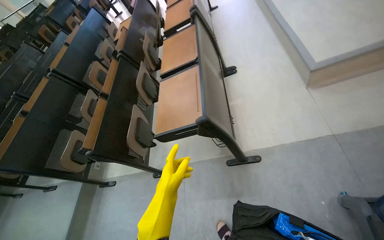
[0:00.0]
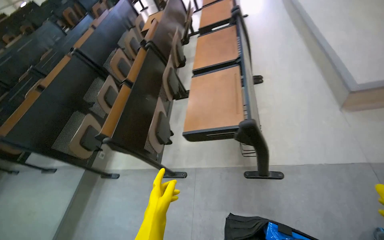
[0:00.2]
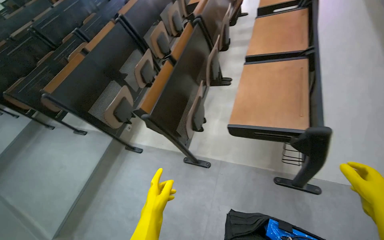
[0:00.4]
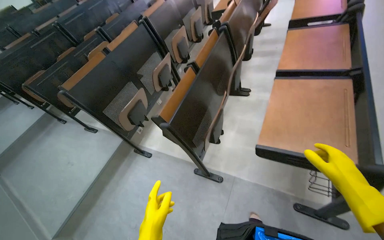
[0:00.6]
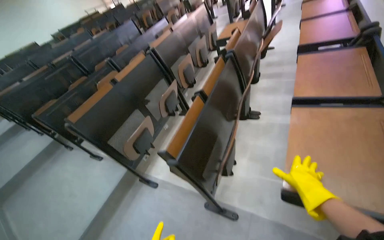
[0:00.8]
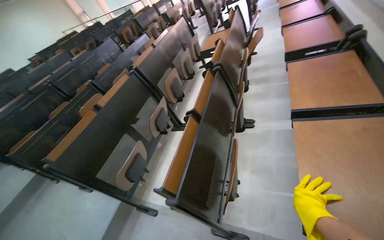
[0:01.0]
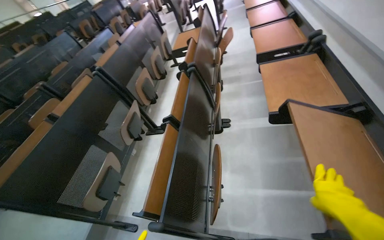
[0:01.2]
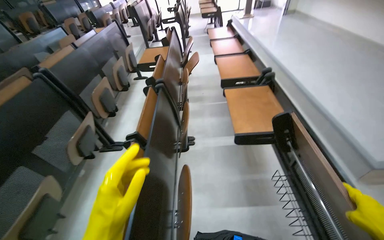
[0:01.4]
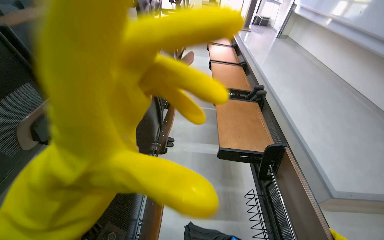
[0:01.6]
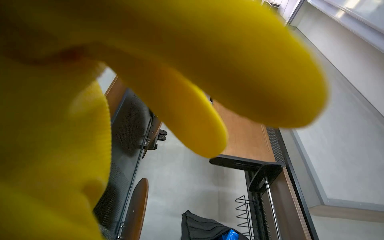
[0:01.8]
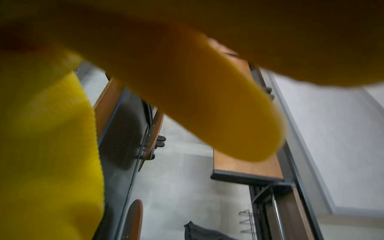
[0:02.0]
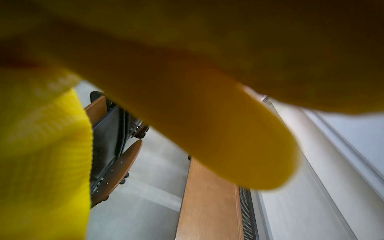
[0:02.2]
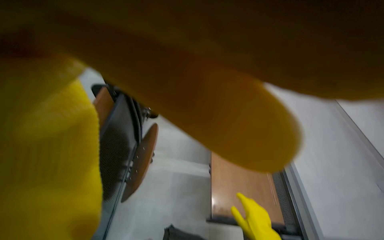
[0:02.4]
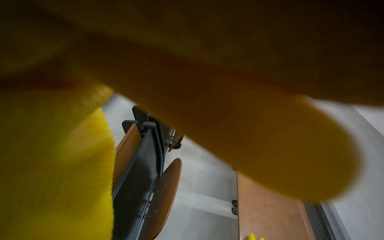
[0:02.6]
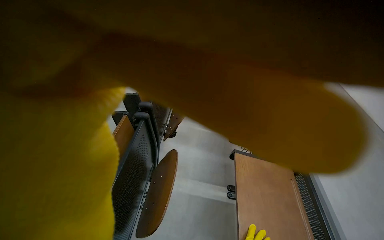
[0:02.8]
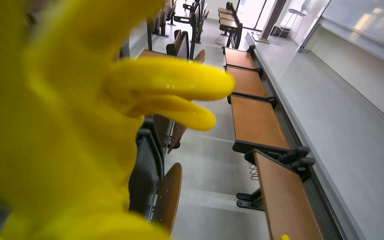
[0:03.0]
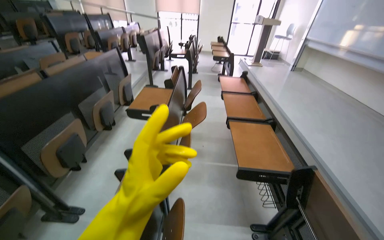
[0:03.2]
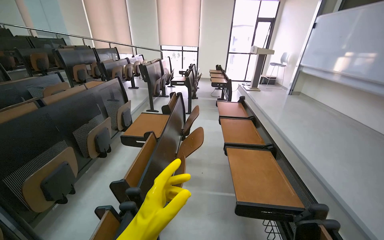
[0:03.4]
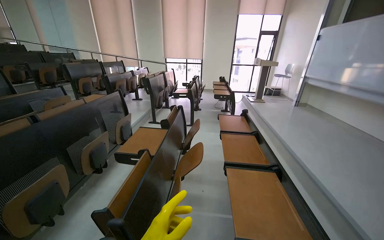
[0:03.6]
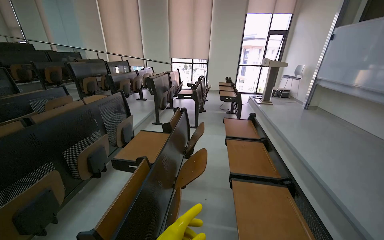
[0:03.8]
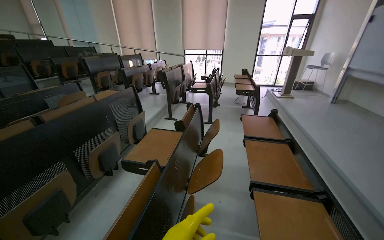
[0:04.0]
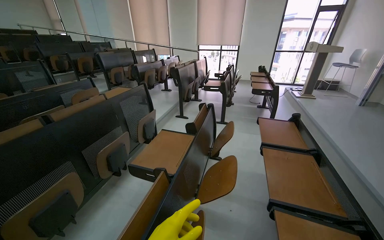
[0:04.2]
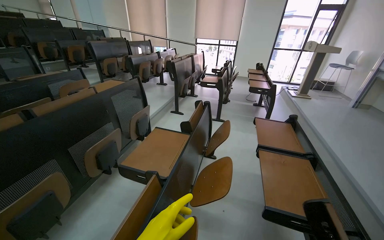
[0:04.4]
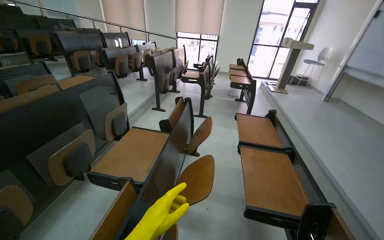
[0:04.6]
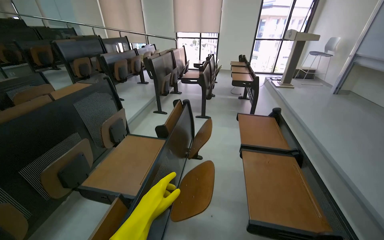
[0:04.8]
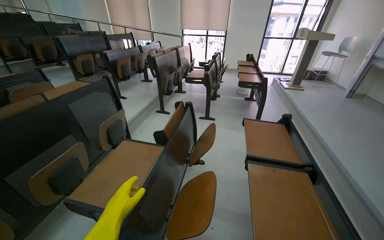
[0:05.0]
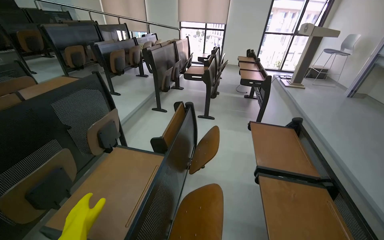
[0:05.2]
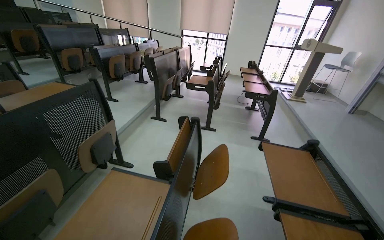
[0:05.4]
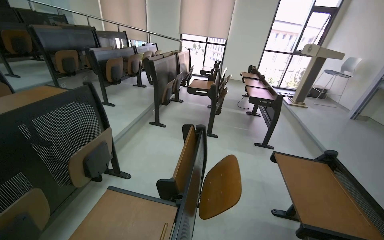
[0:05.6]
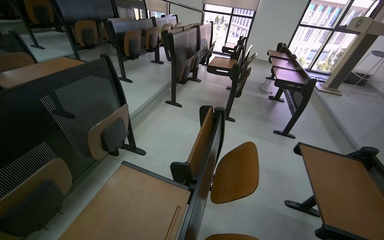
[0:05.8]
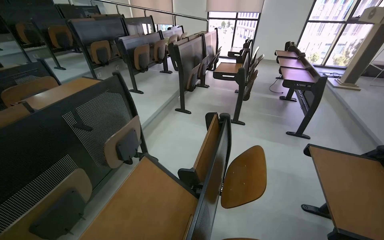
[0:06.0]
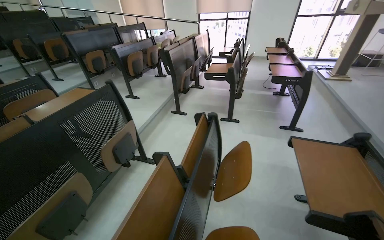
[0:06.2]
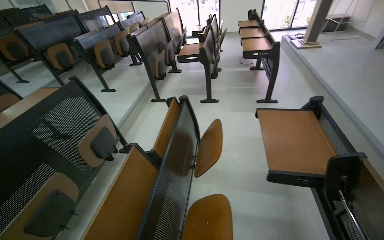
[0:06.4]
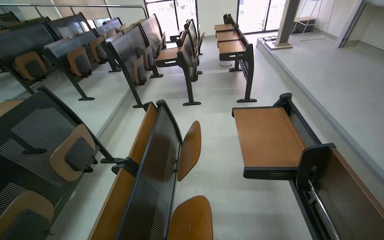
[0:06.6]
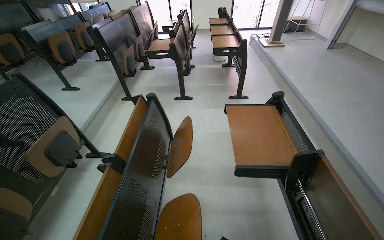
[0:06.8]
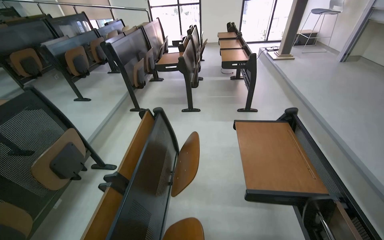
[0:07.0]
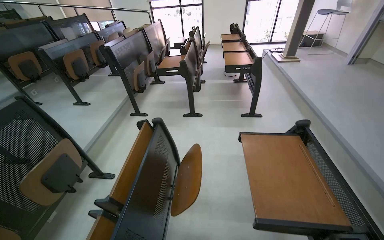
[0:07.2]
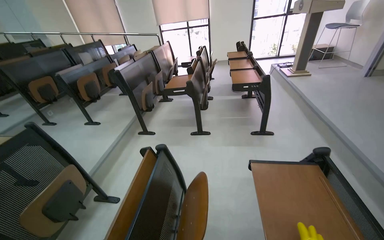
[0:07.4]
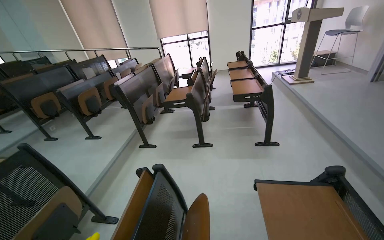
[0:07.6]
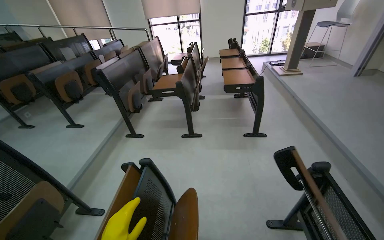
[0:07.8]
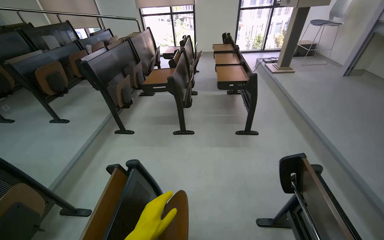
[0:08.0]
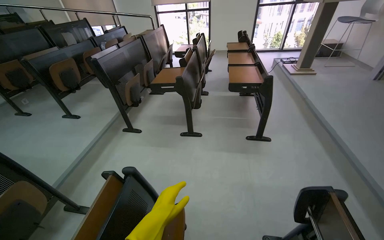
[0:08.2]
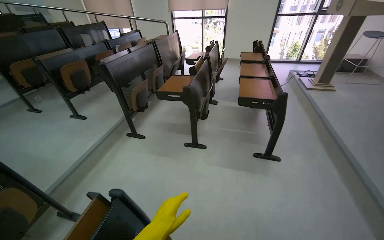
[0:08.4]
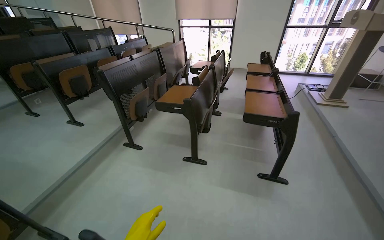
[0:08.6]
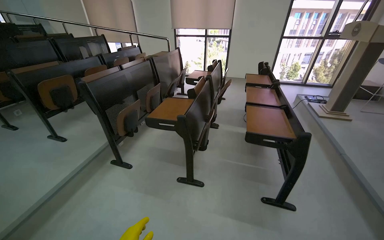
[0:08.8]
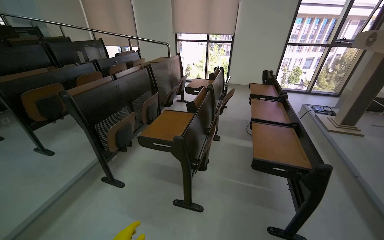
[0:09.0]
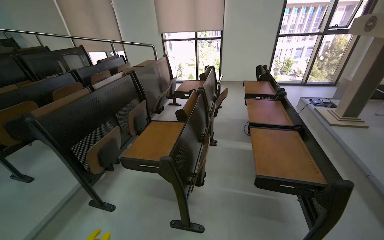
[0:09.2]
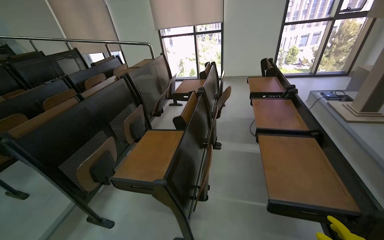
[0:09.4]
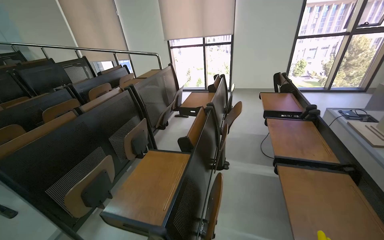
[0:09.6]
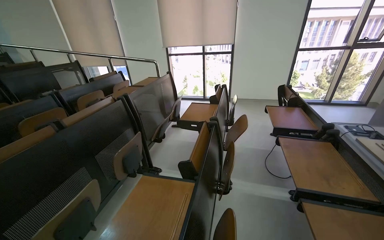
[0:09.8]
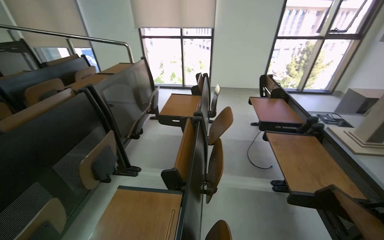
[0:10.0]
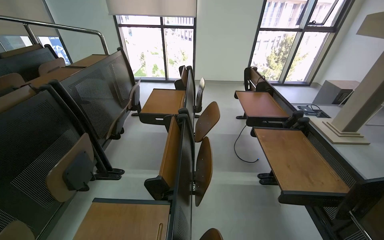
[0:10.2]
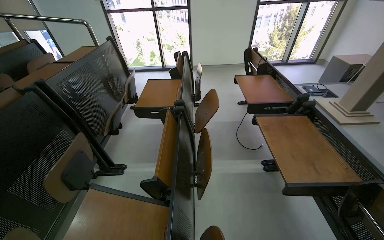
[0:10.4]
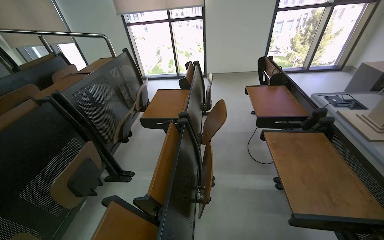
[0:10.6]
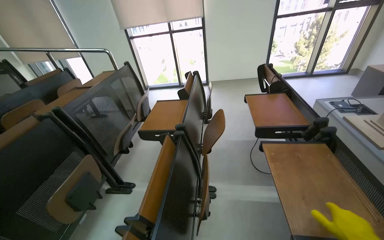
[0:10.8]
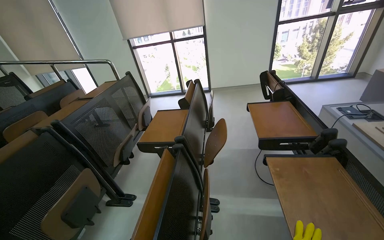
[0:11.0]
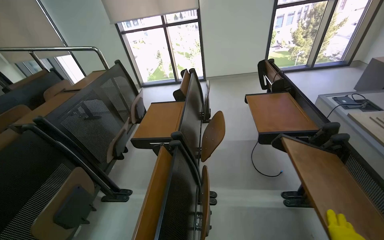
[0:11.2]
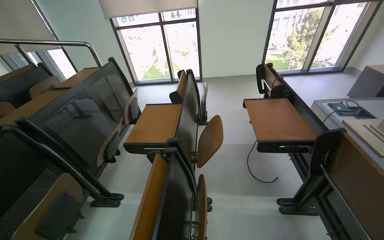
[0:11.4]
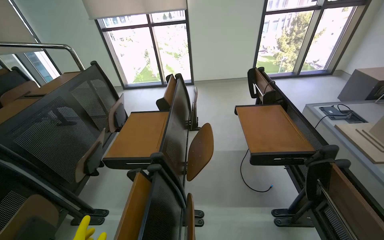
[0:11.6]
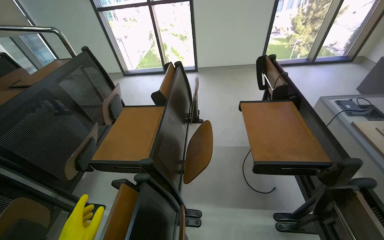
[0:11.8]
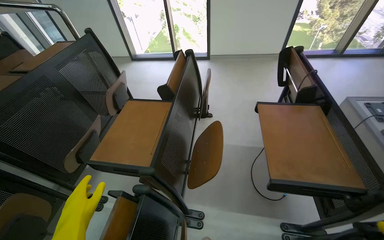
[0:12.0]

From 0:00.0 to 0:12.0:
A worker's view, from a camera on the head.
Job: preparing cleaning supplies.
The whole recording: Organizing and cleaning classroom desks. The worker adjusts and wipes down desks and chairs in the classroom.
From 0:00.0 to 0:01.6: The camera is carried about 1 m. The camera sweeps to the right, by about 25 degrees. The view tilts some 15 degrees upward. The scene rotates clockwise by roughly 25 degrees.
From 0:03.0 to 0:04.4: The head travels some 60 cm. The camera pitches upward, by some 20 degrees.
From 0:04.4 to 0:06.0: The camera travels about 70 cm.
From 0:06.0 to 0:07.6: The wearer moves approximately 50 cm.
From 0:07.6 to 0:09.0: The camera travels approximately 90 cm.
From 0:09.0 to 0:10.4: The head travels approximately 1 m. The head rotates about 15 degrees to the right.
From 0:10.4 to 0:12.0: The camera travels roughly 70 cm.

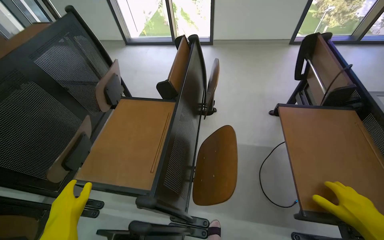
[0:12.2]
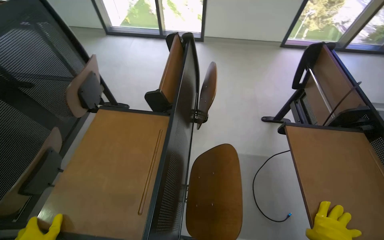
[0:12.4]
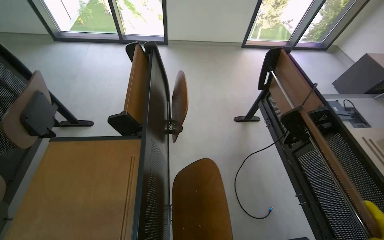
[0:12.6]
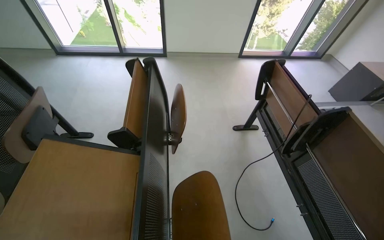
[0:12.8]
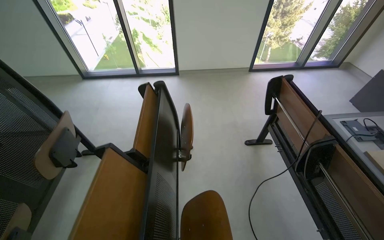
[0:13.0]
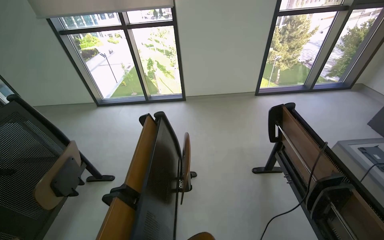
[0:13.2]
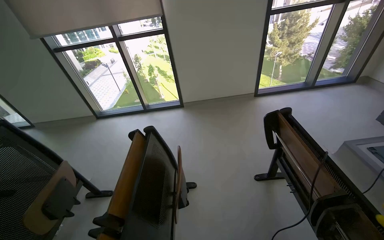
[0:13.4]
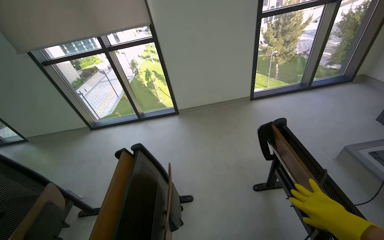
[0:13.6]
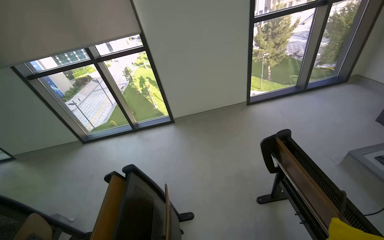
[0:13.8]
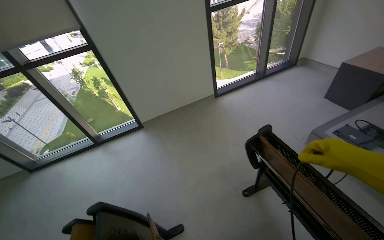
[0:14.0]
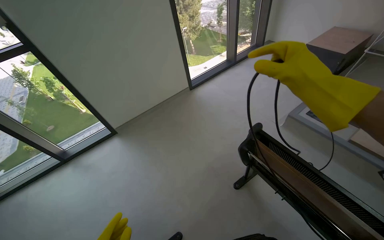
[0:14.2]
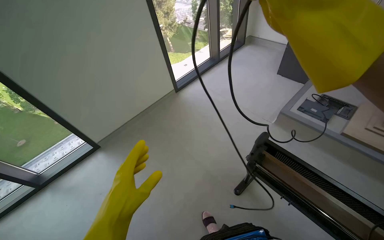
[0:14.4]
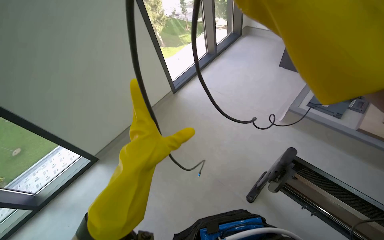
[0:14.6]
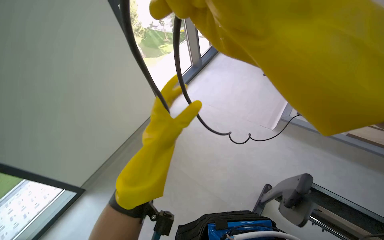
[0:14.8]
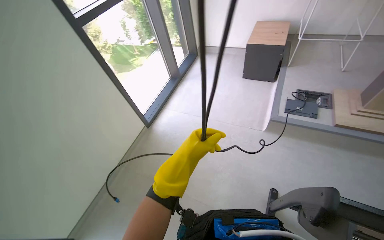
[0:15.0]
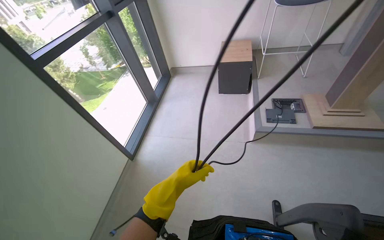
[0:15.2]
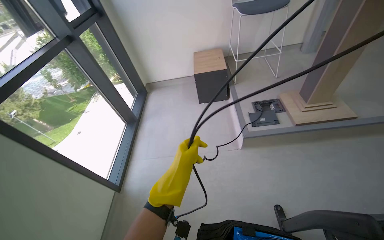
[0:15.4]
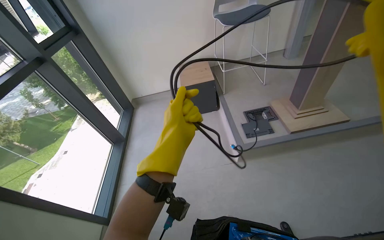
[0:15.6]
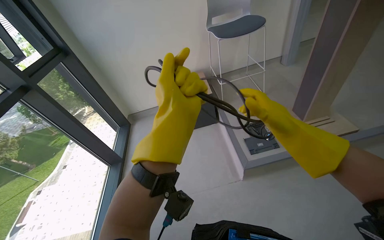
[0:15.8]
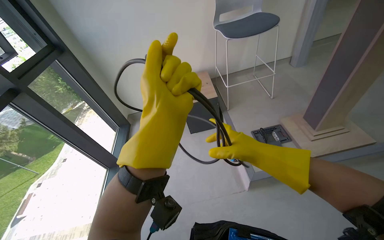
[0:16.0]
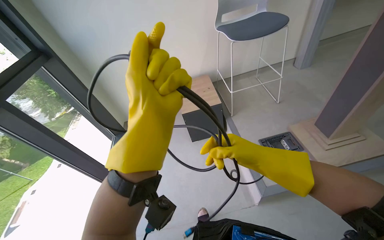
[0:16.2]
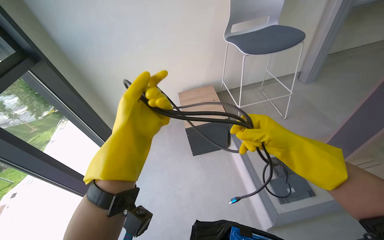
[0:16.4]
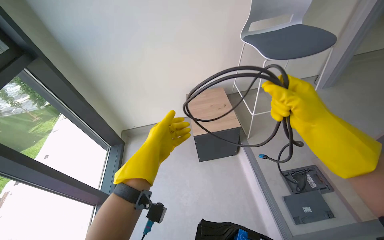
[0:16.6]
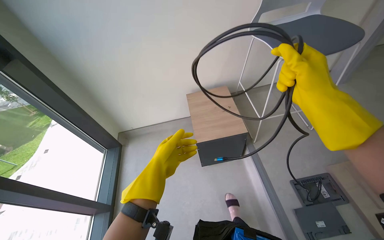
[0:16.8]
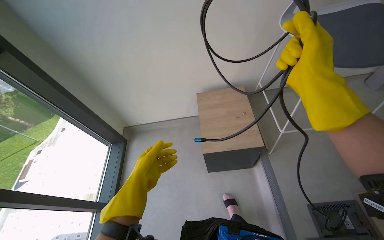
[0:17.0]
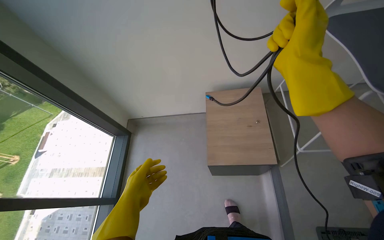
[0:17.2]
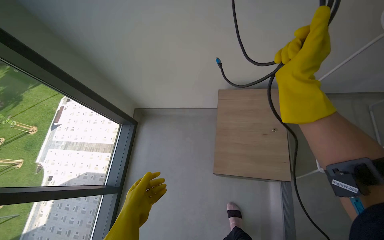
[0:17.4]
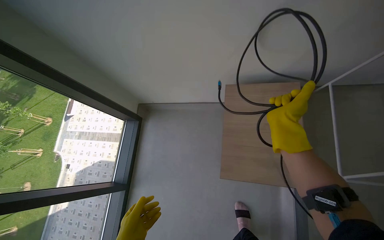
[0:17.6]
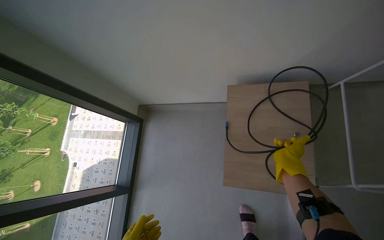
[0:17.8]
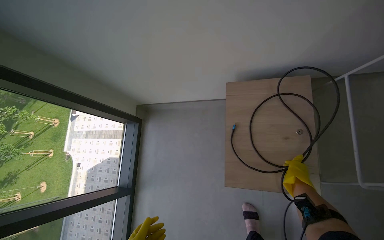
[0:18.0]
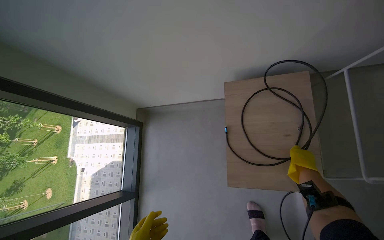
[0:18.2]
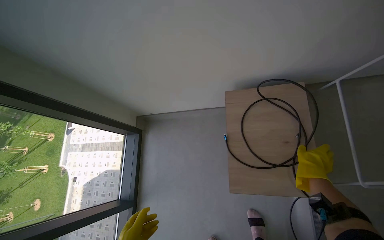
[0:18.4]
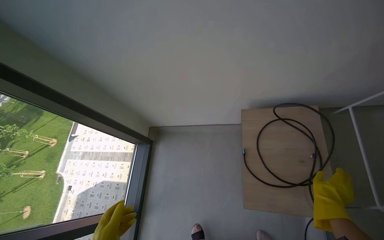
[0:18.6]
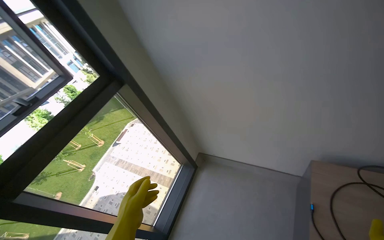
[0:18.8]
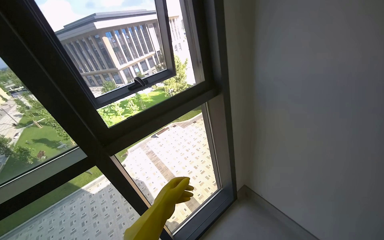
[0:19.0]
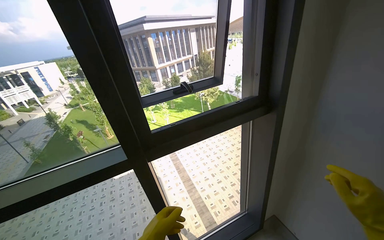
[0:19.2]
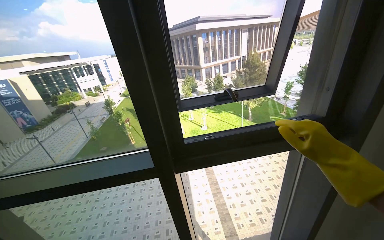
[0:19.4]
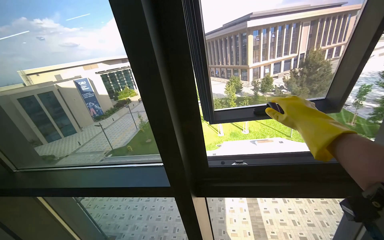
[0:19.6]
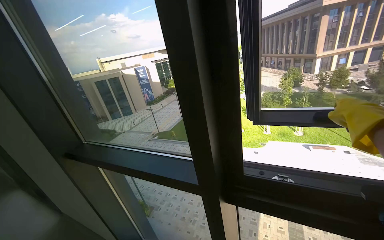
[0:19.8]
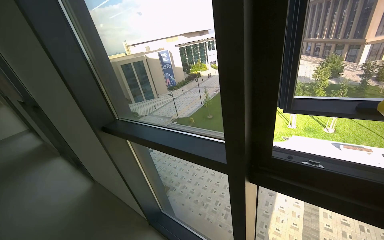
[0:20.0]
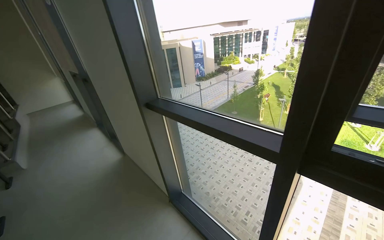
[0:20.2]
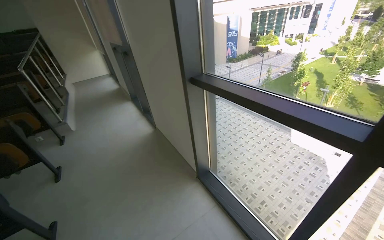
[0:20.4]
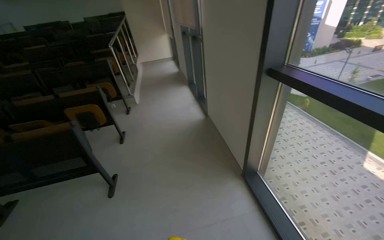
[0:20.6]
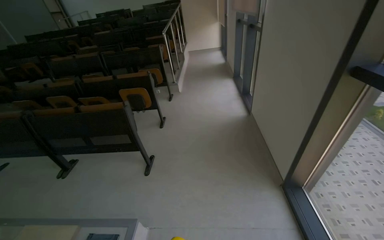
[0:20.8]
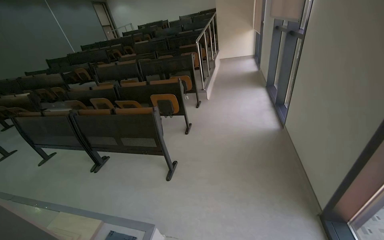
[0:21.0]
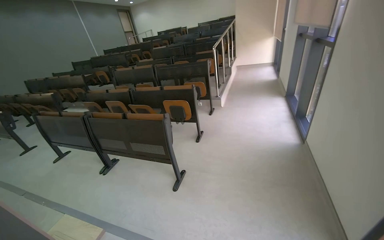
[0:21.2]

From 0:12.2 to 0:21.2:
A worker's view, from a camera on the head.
Job: preparing cleaning supplies.
The whole recording: Organizing and cleaning classroom desks. The worker adjusts and wipes down desks and chairs in the classroom.
From 0:12.2 to 0:13.8: The wearer moves approximately 70 cm. The camera pitches upward, by some 15 degrees.
From 0:13.8 to 0:15.2: The head travels roughly 90 cm. The head turns to the right by about 70 degrees.
From 0:15.2 to 0:16.6: The head travels about 1 m. The head rotates about 20 degrees to the right.
From 0:16.6 to 0:18.2: The camera is carried some 90 cm. The camera is aimed roughly 15 degrees further to the left. The camera pitches downward, by about 30 degrees.
